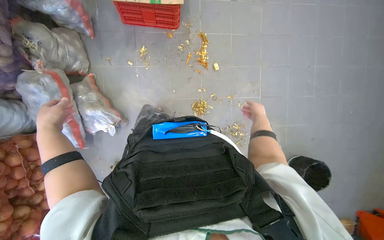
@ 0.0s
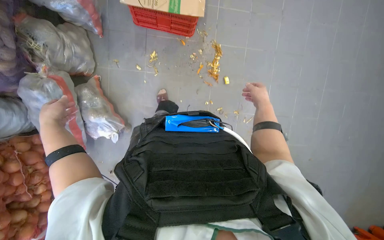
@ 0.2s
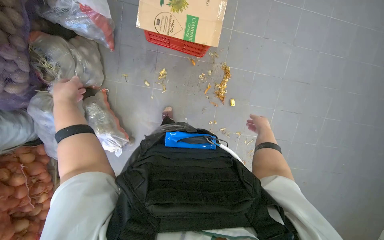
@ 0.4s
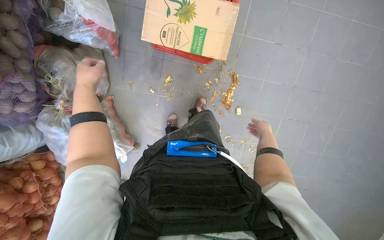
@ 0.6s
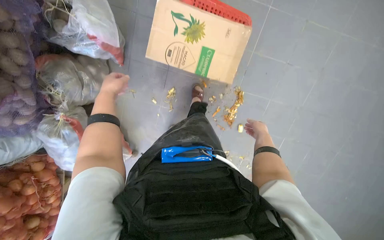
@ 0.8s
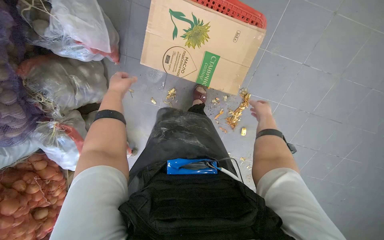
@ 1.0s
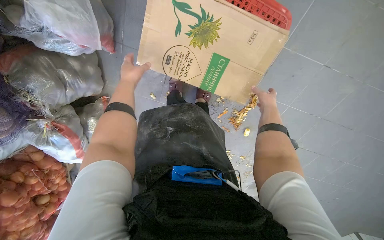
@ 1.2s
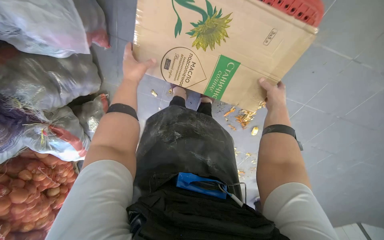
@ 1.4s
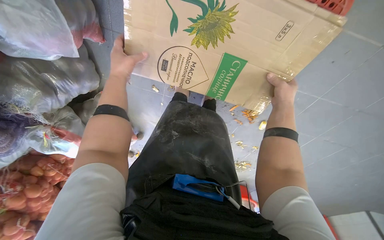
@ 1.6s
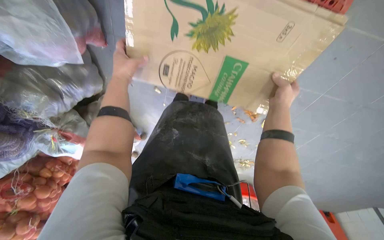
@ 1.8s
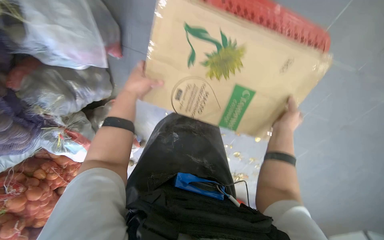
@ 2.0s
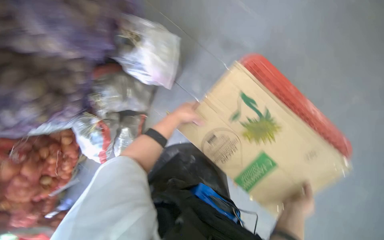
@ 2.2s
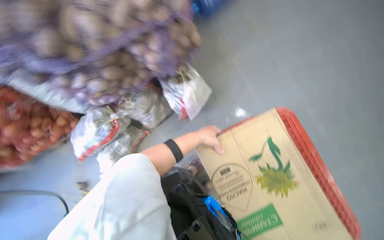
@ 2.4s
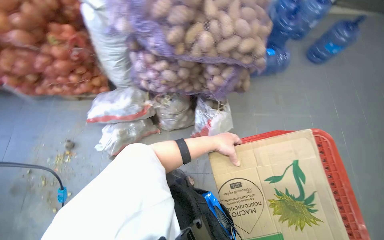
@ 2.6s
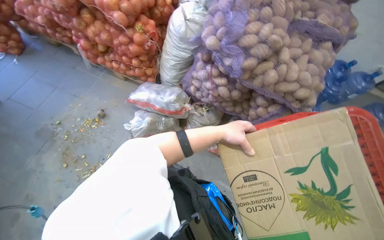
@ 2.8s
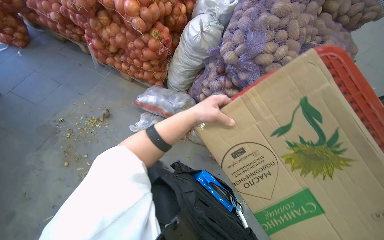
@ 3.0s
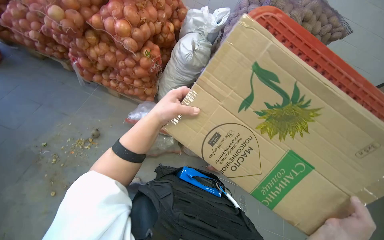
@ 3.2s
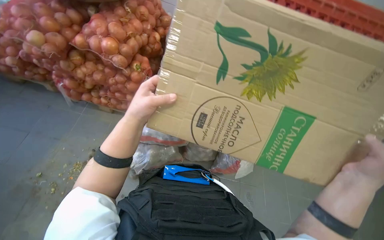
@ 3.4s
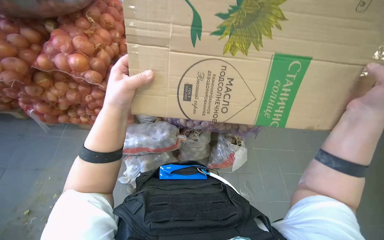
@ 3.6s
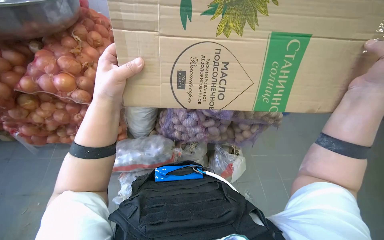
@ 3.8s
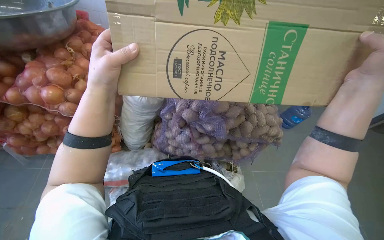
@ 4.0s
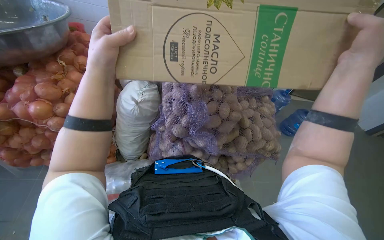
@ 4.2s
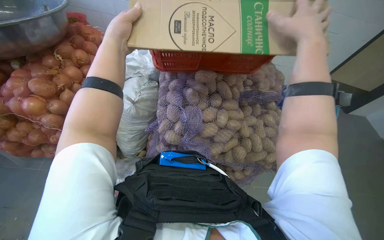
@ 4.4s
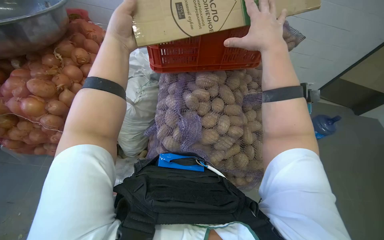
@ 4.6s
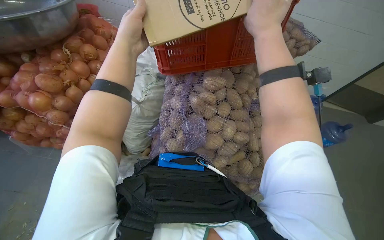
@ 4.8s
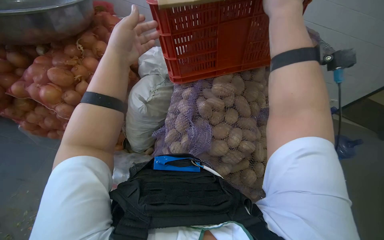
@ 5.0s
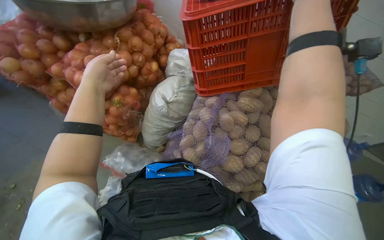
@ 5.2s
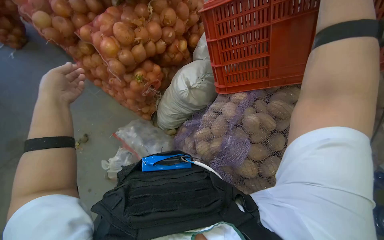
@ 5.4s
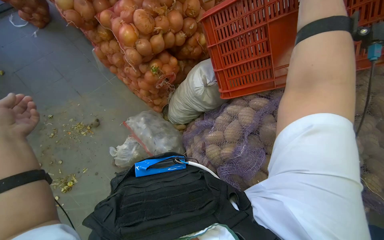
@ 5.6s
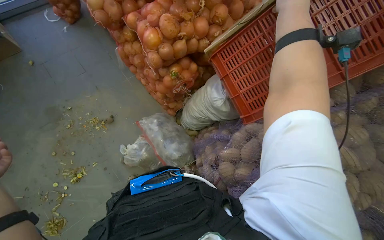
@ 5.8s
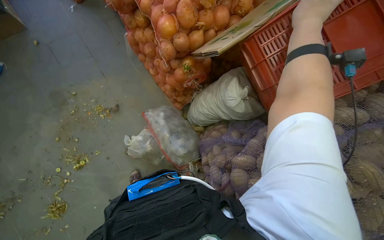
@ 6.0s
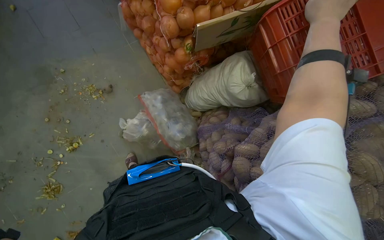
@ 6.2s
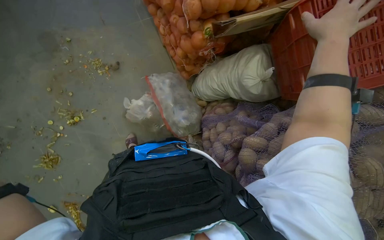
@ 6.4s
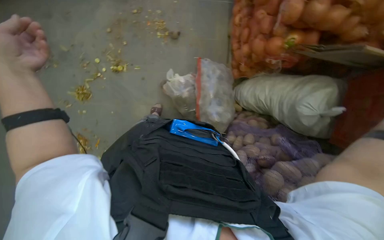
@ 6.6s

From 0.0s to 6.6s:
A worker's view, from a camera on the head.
Job: managing trash.
The whole recording: Collecting and sorting food waste. The worker collects various food waste items from different containers and bags, consolidating them into a larger bin.
From 0.0s to 1.6s: The head travels some 1 m. The view tilts approximately 40 degrees downward.
From 1.6s to 3.2s: The wearer moves some 90 cm. The view tilts approximately 55 degrees upward. The scene rotates clockwise by roughly 90 degrees.
From 3.2s to 5.0s: The wearer's head swings some 20 degrees to the right. The camera pitches upward, by some 35 degrees.
From 5.0s to 6.6s: The wearer's head swings roughly 75 degrees to the left. The wearer looks some 25 degrees further downward.

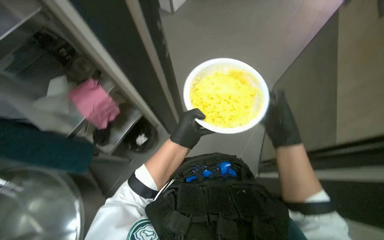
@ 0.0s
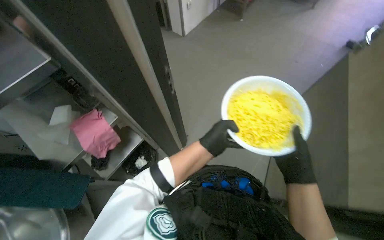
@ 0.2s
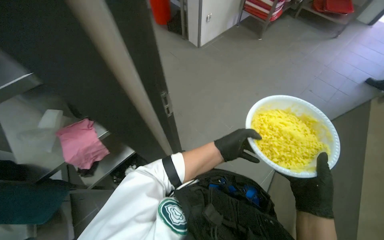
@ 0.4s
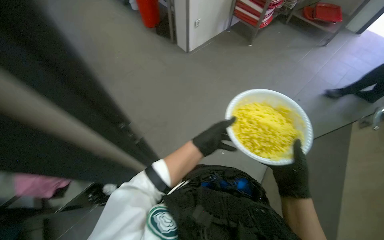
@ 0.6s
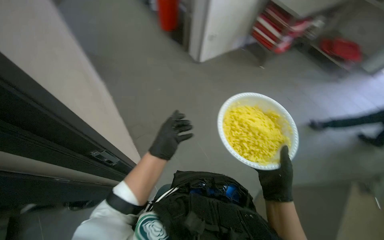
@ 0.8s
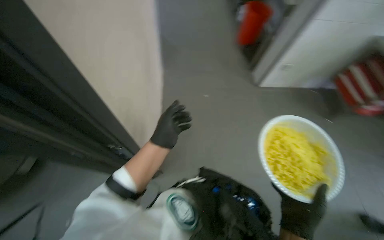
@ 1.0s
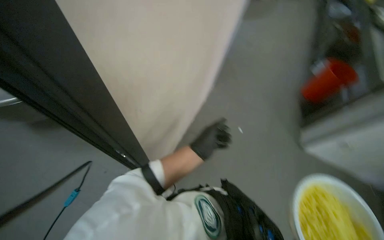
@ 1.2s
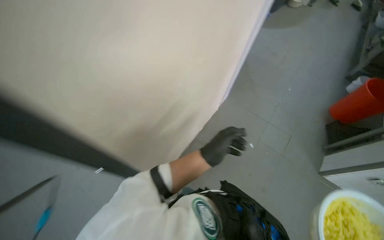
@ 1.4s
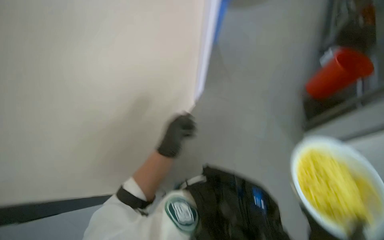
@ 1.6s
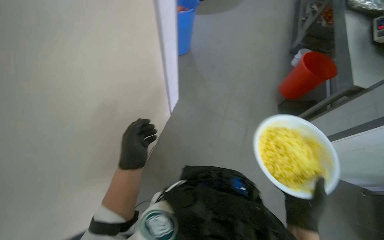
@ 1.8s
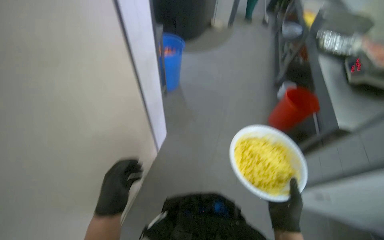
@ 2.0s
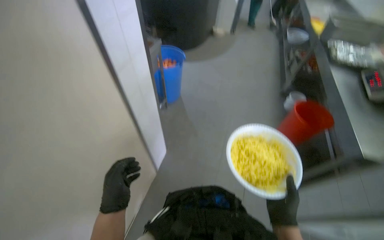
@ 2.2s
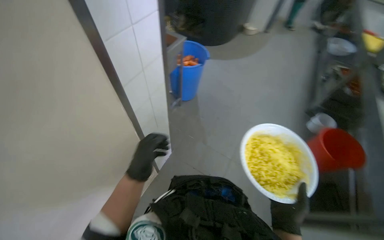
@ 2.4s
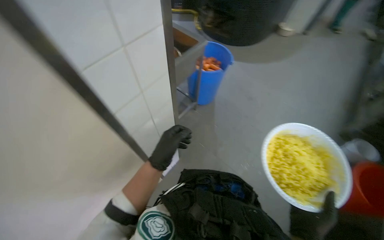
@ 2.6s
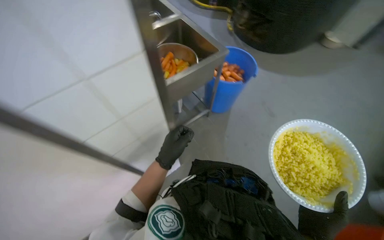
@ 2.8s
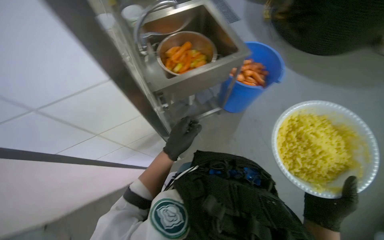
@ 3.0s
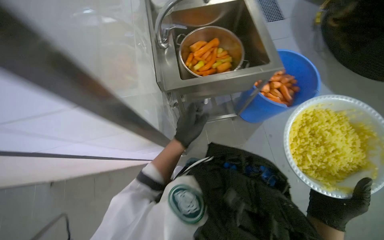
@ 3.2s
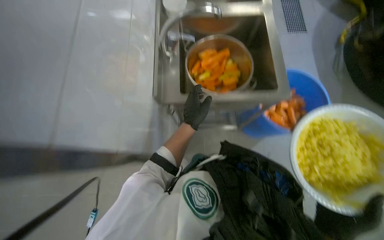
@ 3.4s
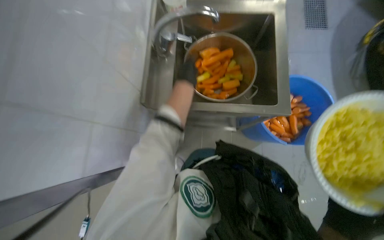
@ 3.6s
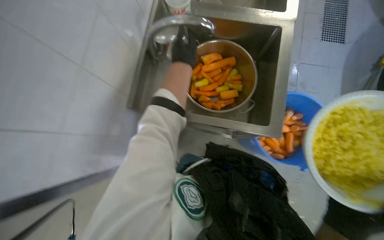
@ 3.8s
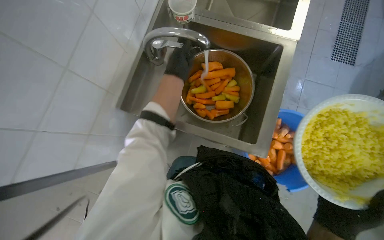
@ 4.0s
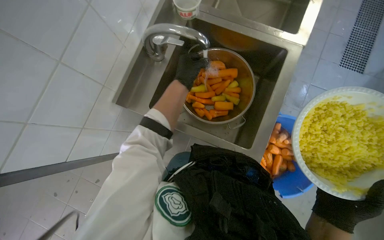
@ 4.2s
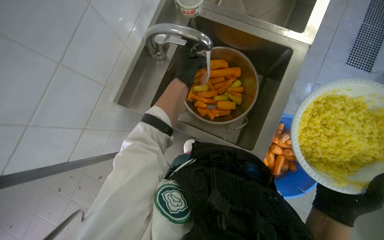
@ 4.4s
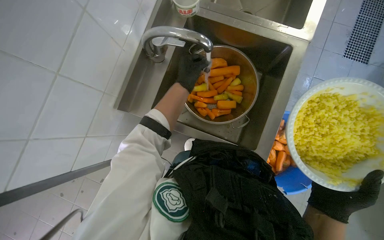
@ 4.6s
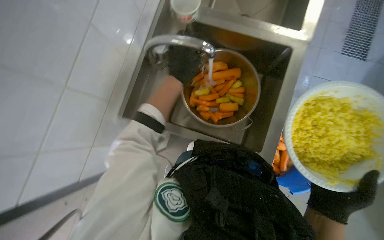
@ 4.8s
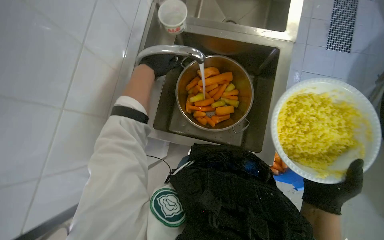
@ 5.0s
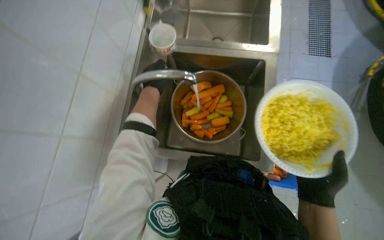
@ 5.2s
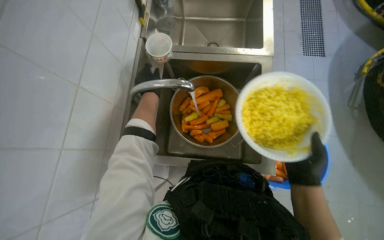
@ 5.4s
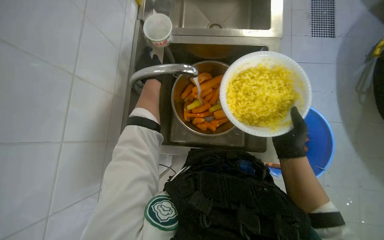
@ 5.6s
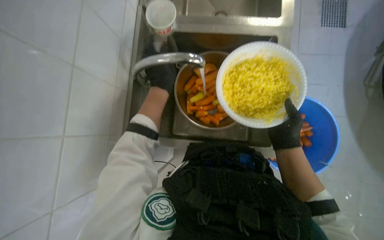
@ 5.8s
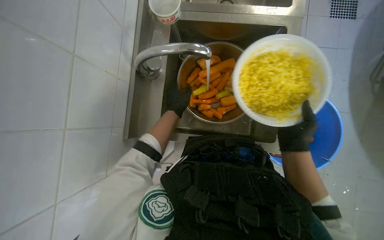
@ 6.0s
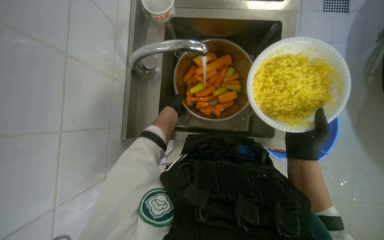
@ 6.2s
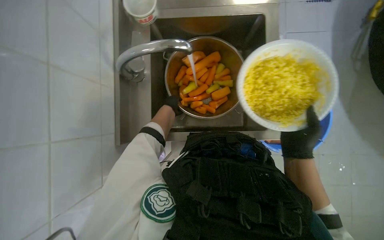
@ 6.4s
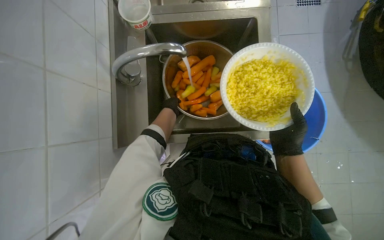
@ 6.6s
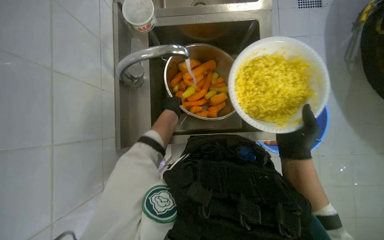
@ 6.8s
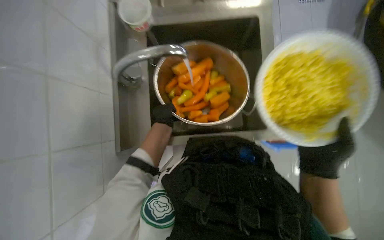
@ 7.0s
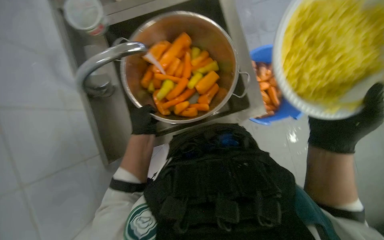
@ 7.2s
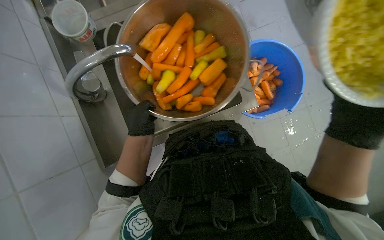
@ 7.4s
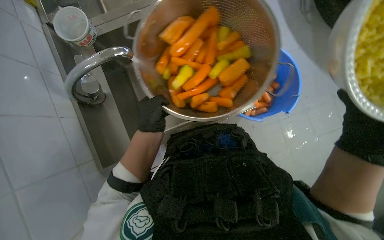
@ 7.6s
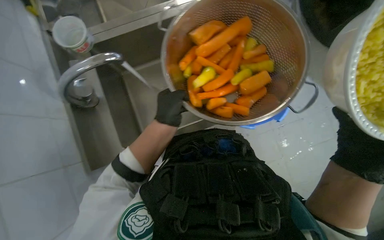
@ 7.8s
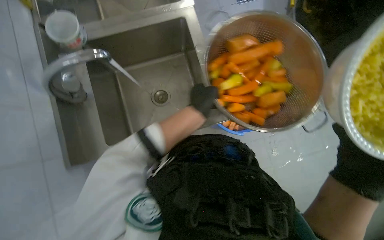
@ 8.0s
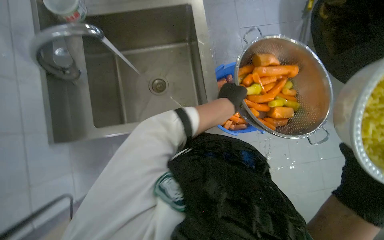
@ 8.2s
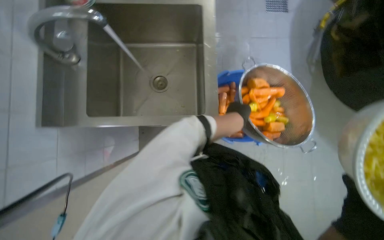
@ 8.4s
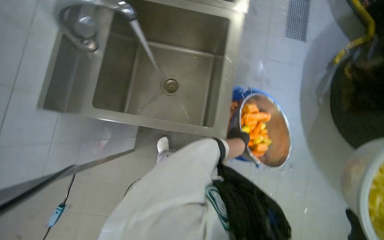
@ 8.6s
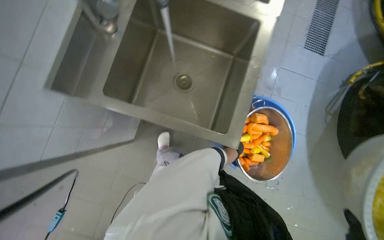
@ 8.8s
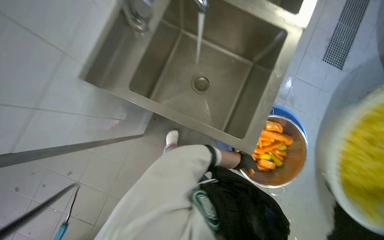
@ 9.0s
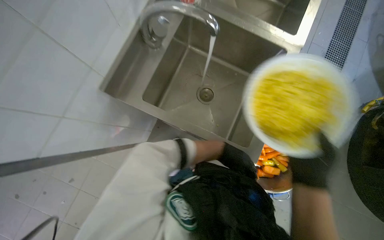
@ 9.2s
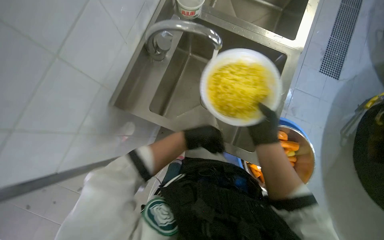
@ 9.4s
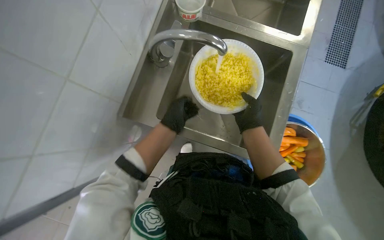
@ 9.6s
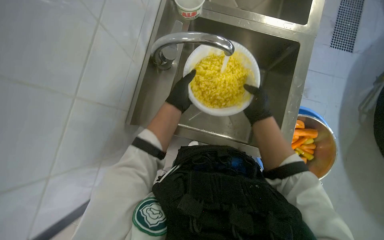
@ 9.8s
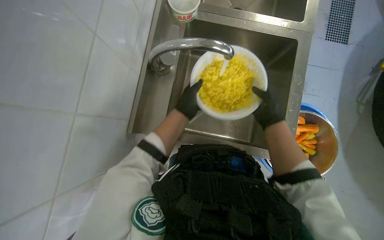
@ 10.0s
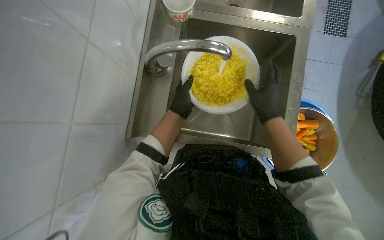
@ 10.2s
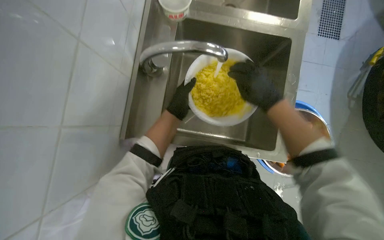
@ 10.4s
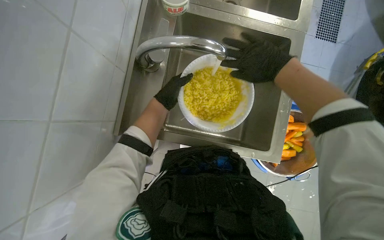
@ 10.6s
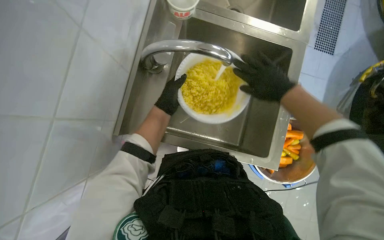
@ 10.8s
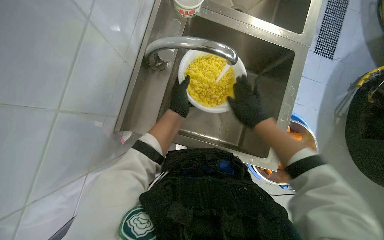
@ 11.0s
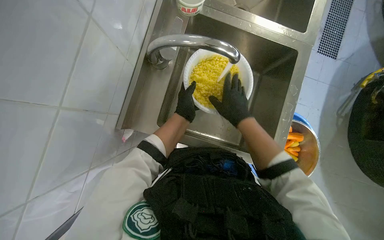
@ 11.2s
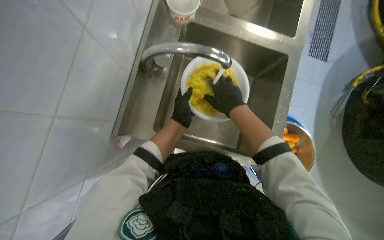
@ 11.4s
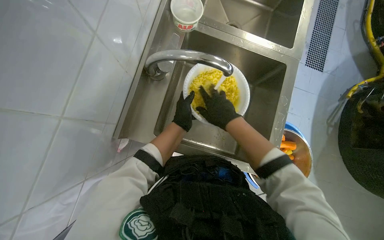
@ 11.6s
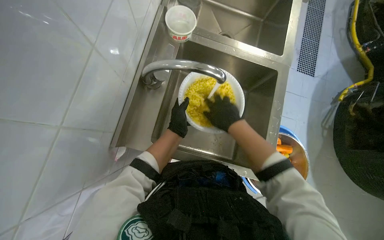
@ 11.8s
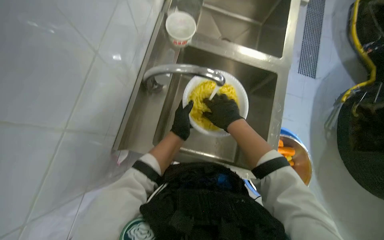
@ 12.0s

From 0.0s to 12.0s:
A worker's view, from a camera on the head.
Job: preparing food.
The whole recording: Washing food product in a container. The worker washes the meal preparation component (food product) in a container.
From 0.0s to 1.6s: The left hand swings left and right, approximately 20 cm each way, with 2 reversals.
From 1.6s to 3.0s: The head rotates approximately 20 degrees to the left.
From 3.0s to 4.4s: The camera travels approximately 50 cm. The wearer looks some 45 degrees further to the left.
From 4.4s to 6.0s: The left hand goes approximately 15 cm down the picture; the right hand goes roughly 10 cm farther from the camera.
From 7.6s to 9.0s: Everything in view rotates roughly 50 degrees clockwise.
From 9.0s to 10.4s: The left hand heads to the left, up the picture and nearer to the camera, covering some 60 cm.
